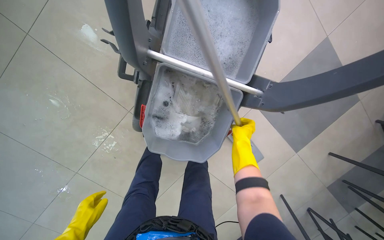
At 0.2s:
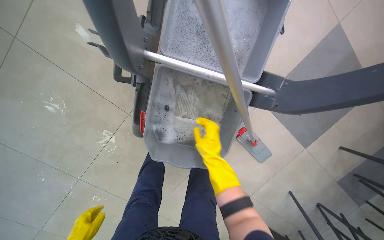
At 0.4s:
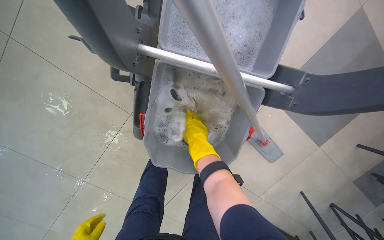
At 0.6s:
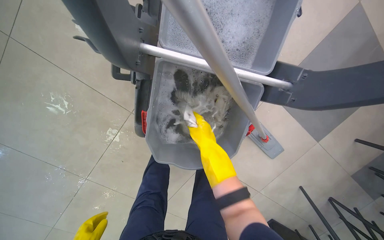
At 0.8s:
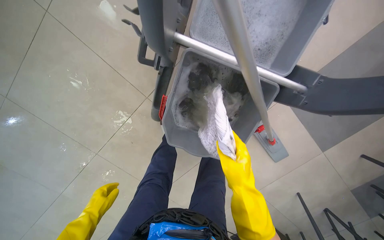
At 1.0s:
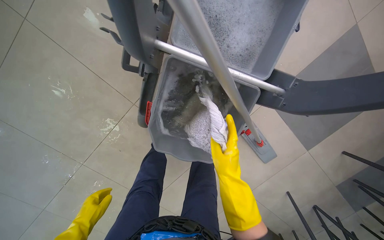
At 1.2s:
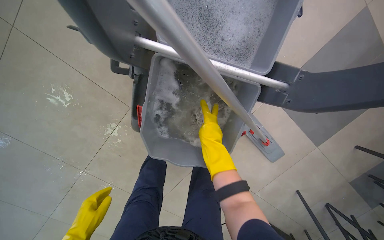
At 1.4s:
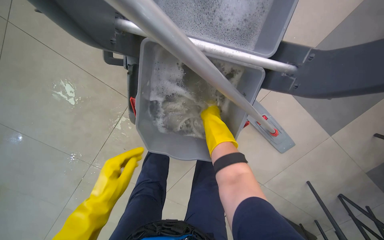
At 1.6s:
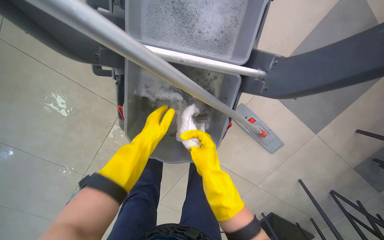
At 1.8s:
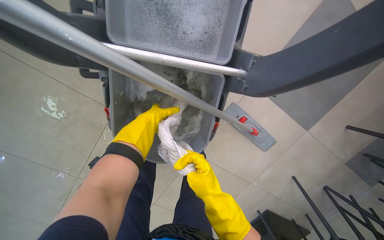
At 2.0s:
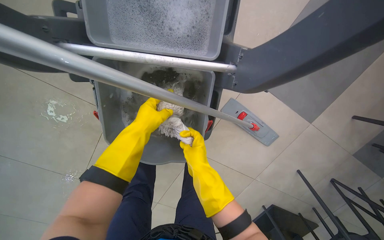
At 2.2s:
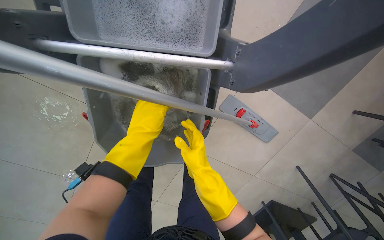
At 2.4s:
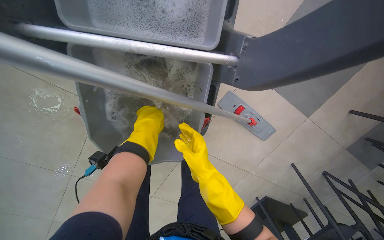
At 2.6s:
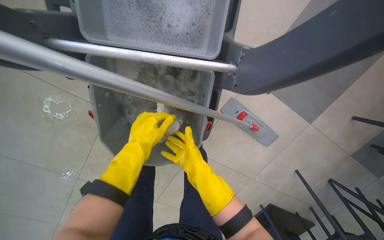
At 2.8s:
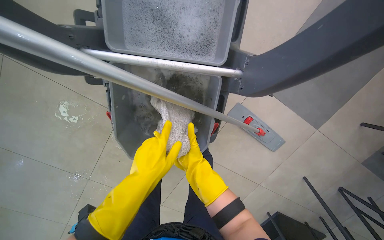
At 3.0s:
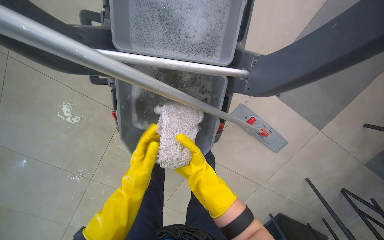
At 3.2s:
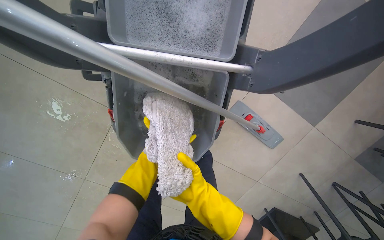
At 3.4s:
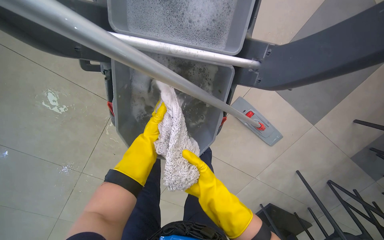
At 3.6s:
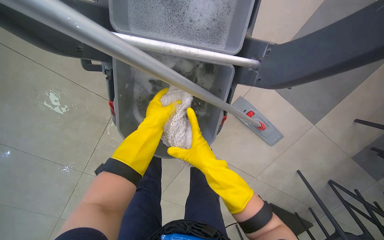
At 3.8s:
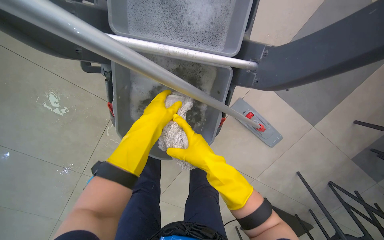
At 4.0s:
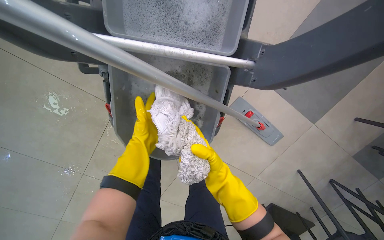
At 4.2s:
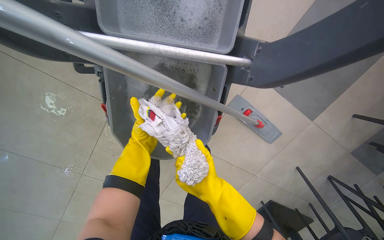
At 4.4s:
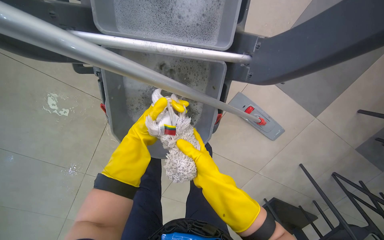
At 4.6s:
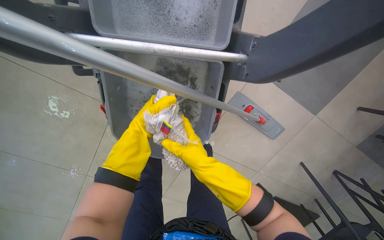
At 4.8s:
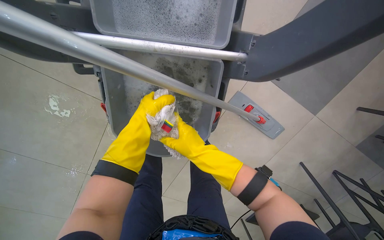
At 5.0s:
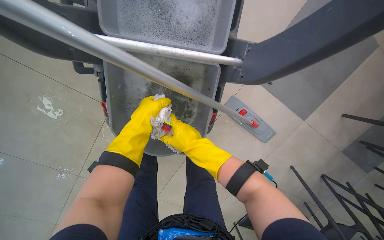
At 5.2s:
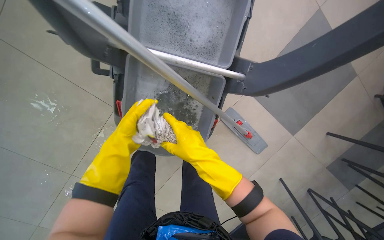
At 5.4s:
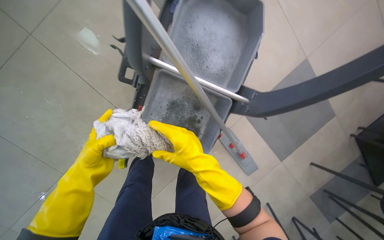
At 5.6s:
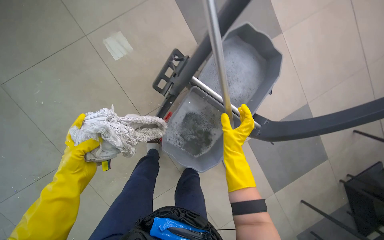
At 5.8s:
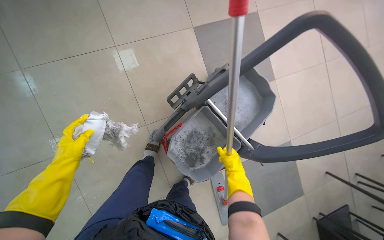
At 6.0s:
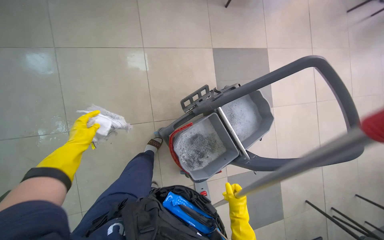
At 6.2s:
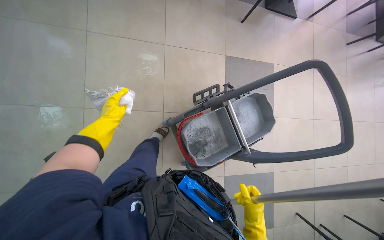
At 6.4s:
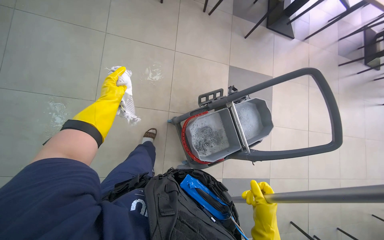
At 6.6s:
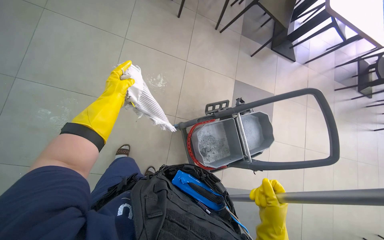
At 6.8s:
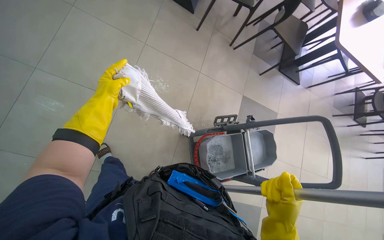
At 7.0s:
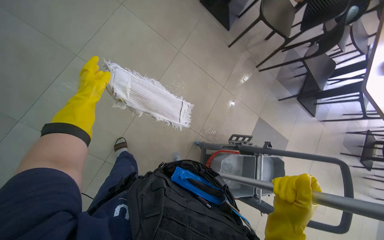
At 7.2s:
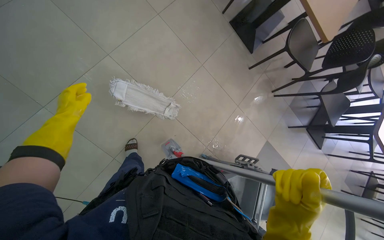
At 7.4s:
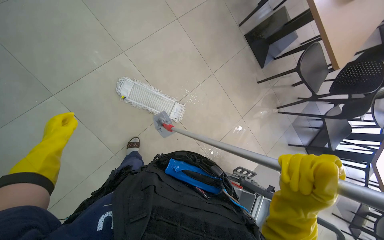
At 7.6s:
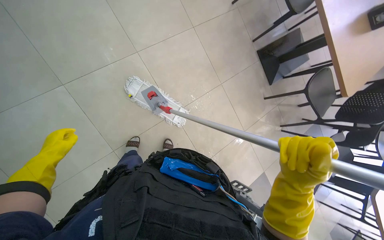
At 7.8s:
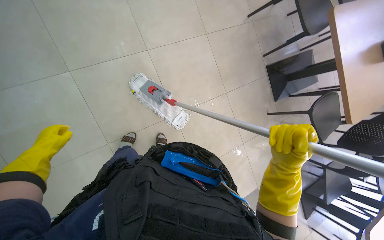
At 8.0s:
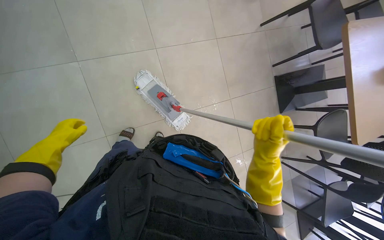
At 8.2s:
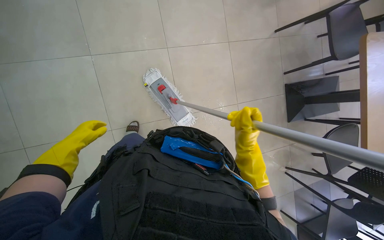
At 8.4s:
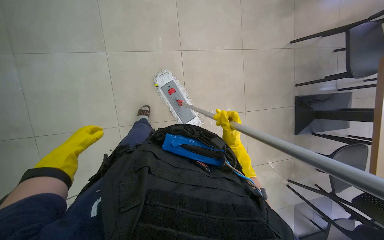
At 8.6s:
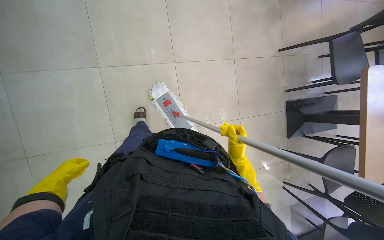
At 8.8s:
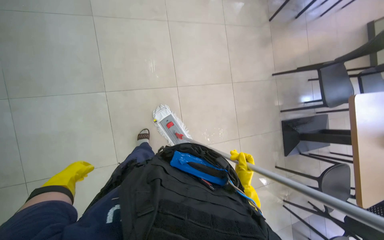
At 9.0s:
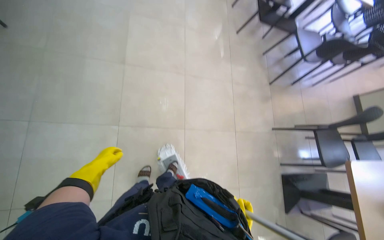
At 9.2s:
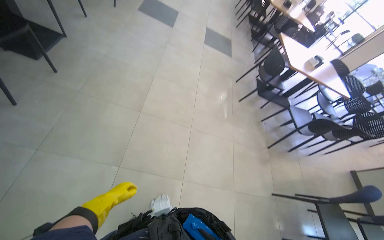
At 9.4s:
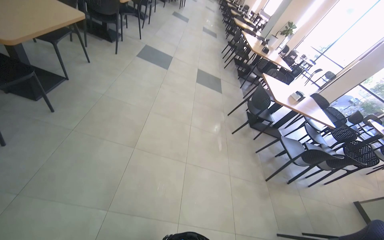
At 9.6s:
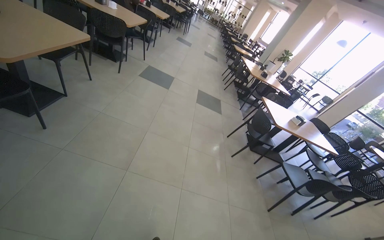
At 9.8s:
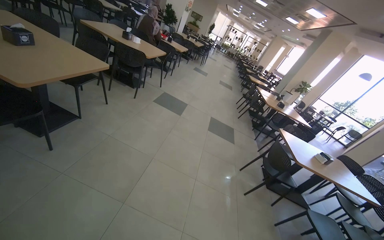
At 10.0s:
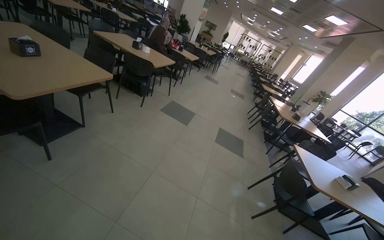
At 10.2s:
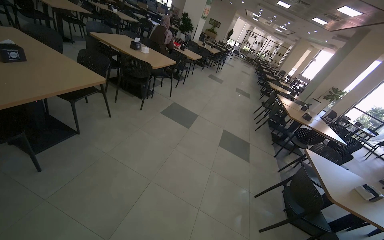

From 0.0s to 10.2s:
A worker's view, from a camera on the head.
Job: preparing cleaning supplies.
The whole recording: Managing cleaning equipment and items. The worker removes, washes, wrings, and reattaches the mop head to the handle.
From 0.0s to 1.4s: The right hand shifts about 10 cm to the left.
From 1.4s to 3.0s: The left hand shifts approximately 15 cm to the right, and goes up the picture and returns, roughly 25 cm each way. Meanwhile the right hand goes approximately 10 cm down the picture.
From 3.0s to 4.4s: The left hand shifts roughly 15 cm up the picture and farther from the camera. Meanwhile the right hand moves up and down the picture over about 10 cm, changing direction 2 times.
From 4.4s to 5.8s: The head travels about 50 cm. The view tilts approximately 30 degrees upward. Everything in view rotates approximately 35 degrees clockwise.
From 5.8s to 7.2s: The camera is carried about 80 cm. The wearer looks roughly 20 degrees further upward. Everything in view rotates some 55 degrees clockwise.
From 7.2s to 8.8s: The wearer looks approximately 15 degrees further upward. Everything in view rotates some 40 degrees clockwise.
From 8.8s to 10.2s: The camera is carried roughly 3 m. The head rotates about 30 degrees to the left. The view tips upward by approximately 100 degrees.

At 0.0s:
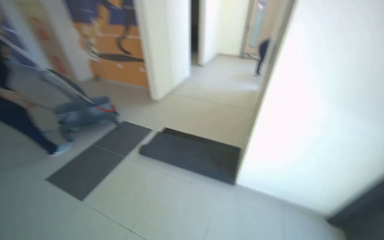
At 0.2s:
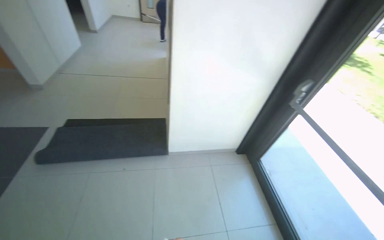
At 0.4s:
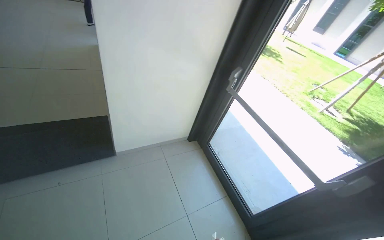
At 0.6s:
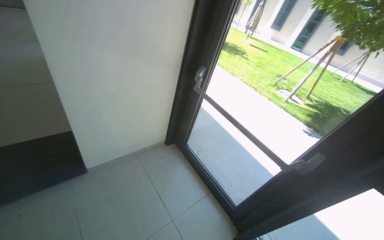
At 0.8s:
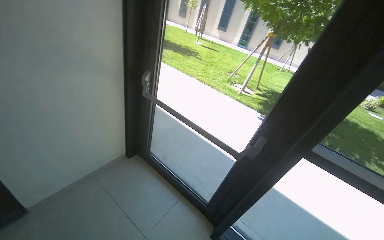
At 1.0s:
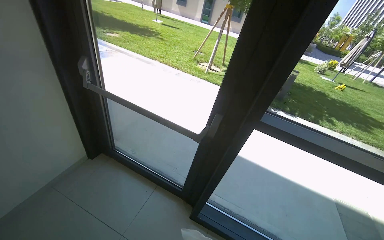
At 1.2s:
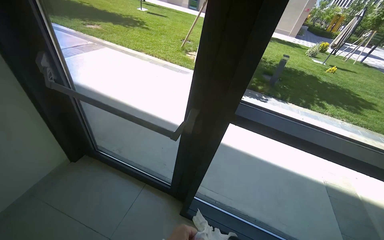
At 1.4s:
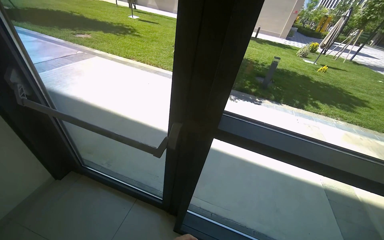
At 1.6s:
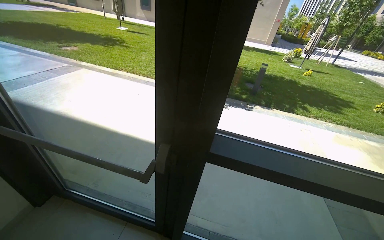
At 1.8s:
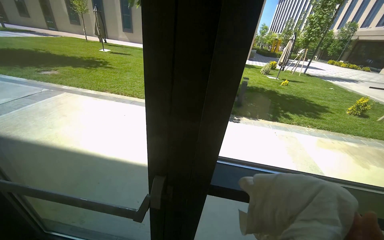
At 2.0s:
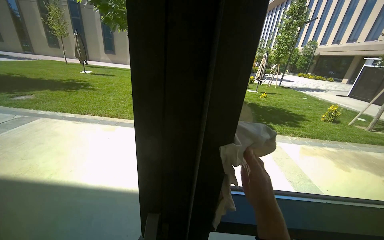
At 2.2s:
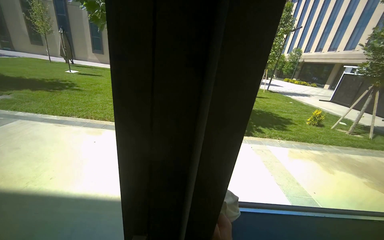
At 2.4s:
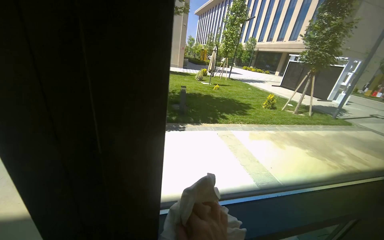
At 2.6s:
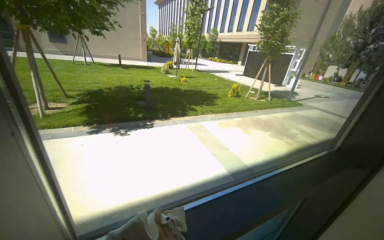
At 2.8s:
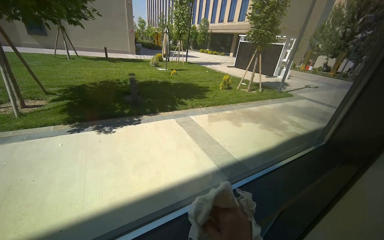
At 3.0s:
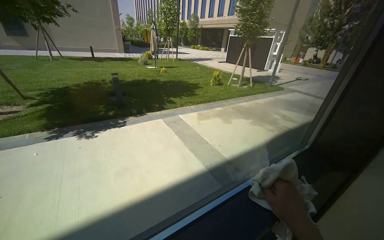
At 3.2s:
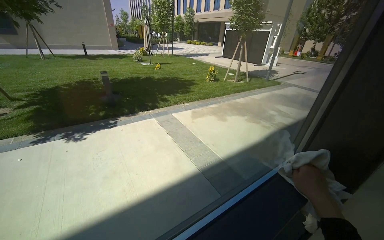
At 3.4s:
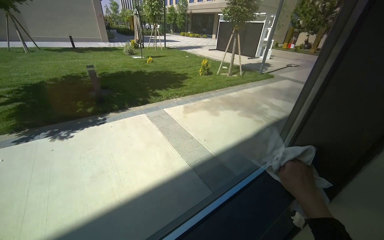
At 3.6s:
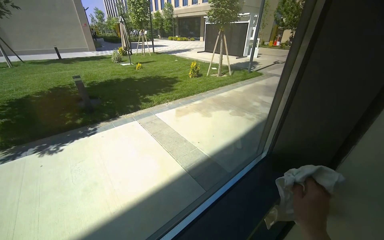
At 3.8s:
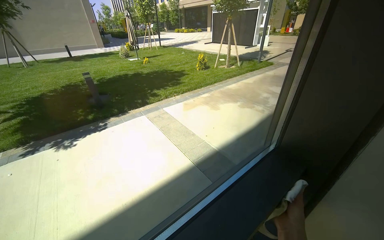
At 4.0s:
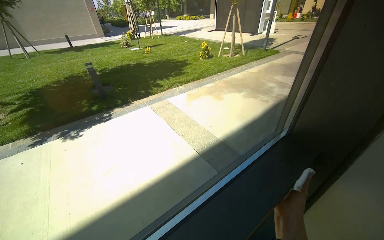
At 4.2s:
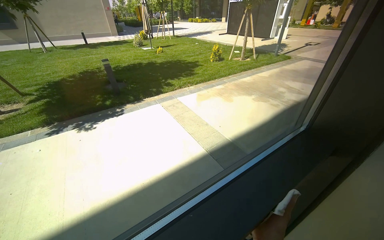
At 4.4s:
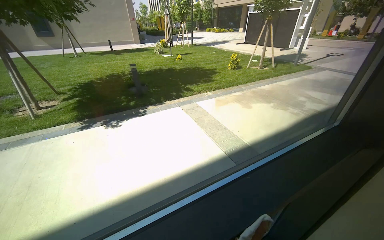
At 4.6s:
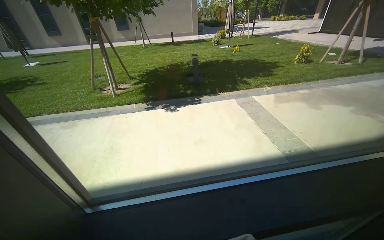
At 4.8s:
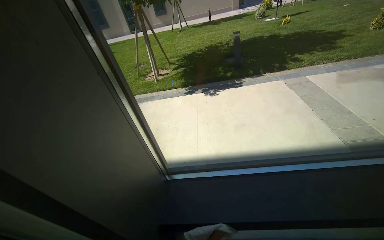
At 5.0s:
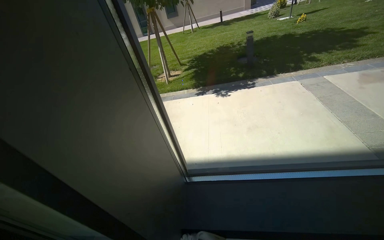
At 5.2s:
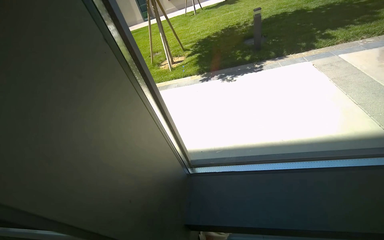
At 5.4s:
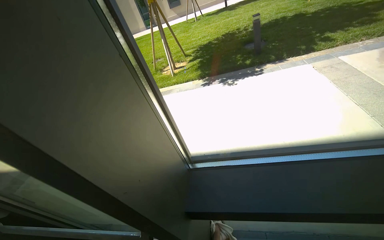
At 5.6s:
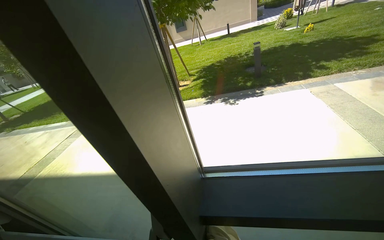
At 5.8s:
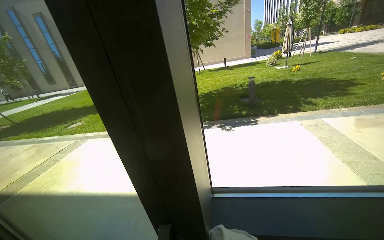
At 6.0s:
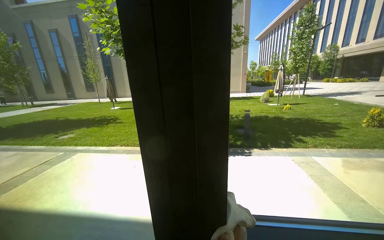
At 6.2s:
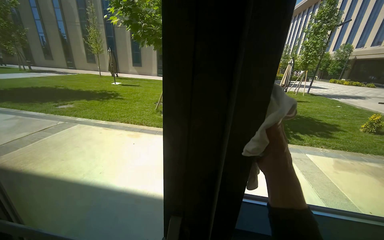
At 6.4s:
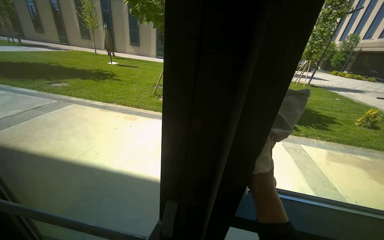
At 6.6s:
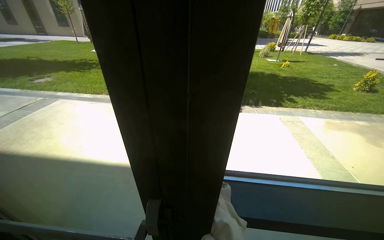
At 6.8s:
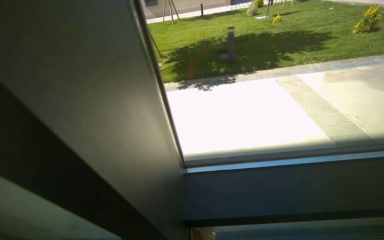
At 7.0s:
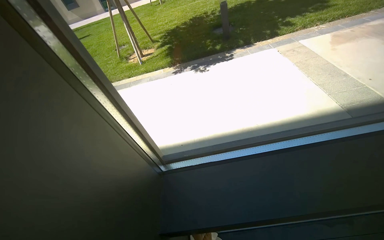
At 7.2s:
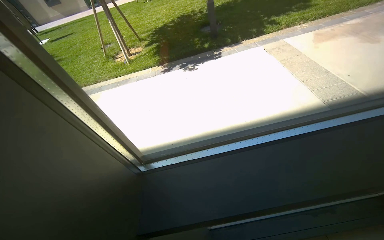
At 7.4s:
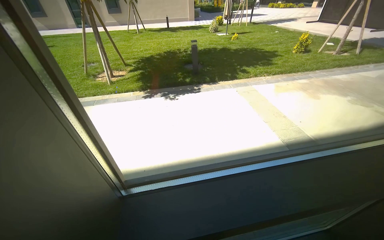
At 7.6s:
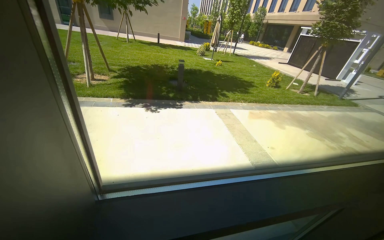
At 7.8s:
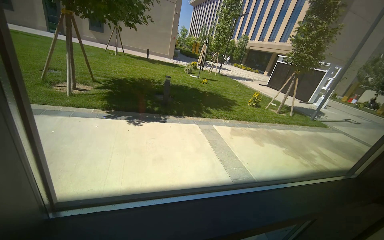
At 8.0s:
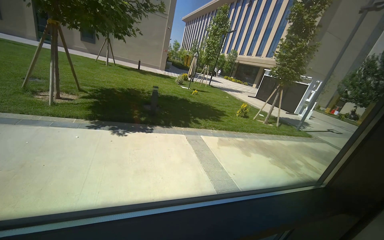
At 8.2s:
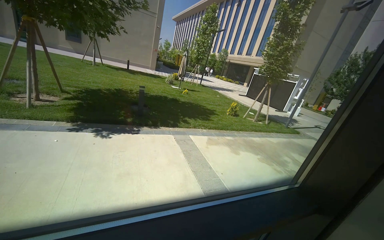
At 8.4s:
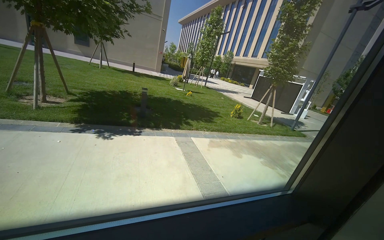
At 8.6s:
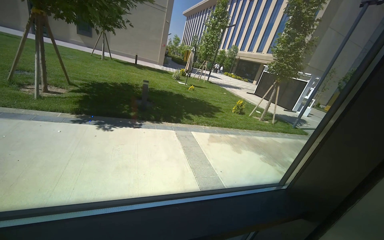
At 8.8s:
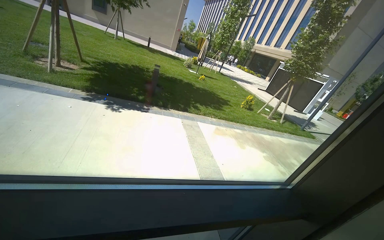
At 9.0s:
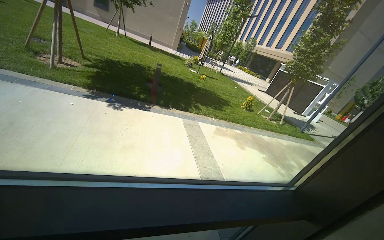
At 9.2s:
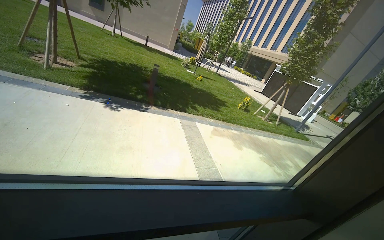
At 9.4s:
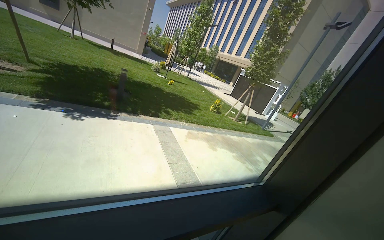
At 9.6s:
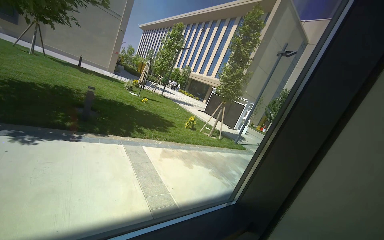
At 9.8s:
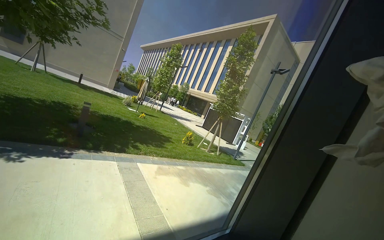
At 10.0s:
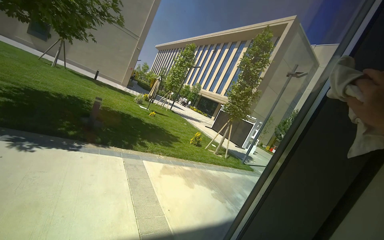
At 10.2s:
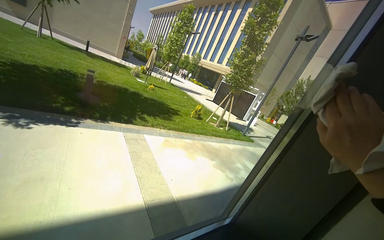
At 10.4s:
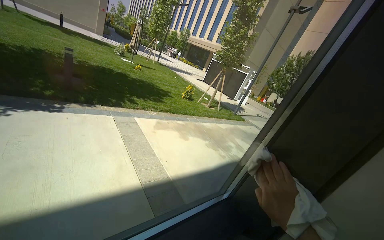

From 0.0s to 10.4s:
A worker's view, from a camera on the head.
Job: cleaning windows.
The whole recording: Wiping window frame and glass. The worker wipes the window frame and glass with a white cloth.
From 0.0s to 1.4s: The camera travels about 60 cm. The head turns to the right by roughly 95 degrees. The view tips downward by approximately 20 degrees.
From 1.4s to 3.0s: The head travels some 60 cm. The head rotates roughly 50 degrees to the right.
From 4.4s to 6.0s: The camera travels about 50 cm. The head rotates roughly 40 degrees to the left. The view tilts some 15 degrees upward.
From 6.0s to 7.4s: The head rotates approximately 15 degrees to the right. The view tips downward by roughly 20 degrees.
From 9.0s to 10.4s: The camera is aimed about 20 degrees further to the right.
